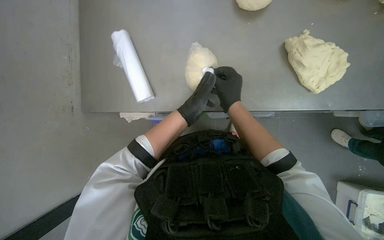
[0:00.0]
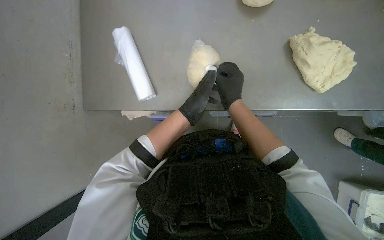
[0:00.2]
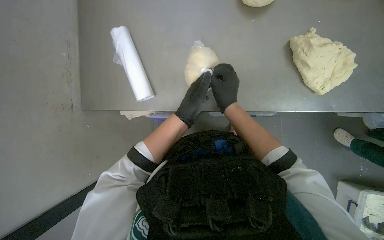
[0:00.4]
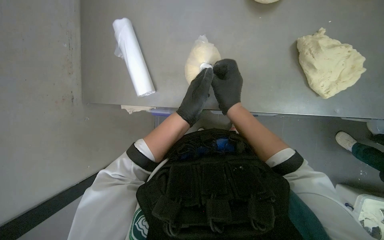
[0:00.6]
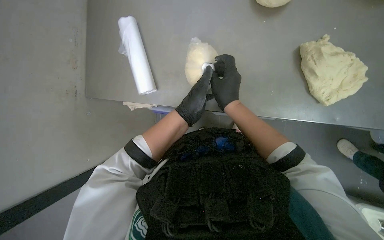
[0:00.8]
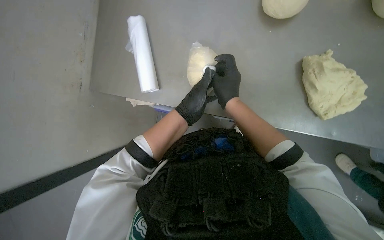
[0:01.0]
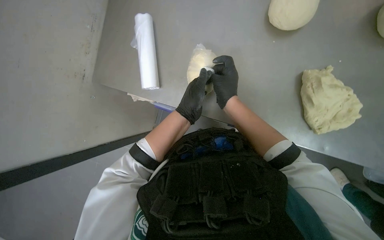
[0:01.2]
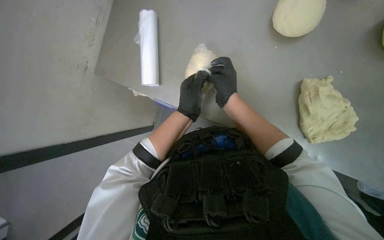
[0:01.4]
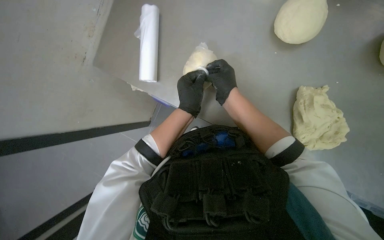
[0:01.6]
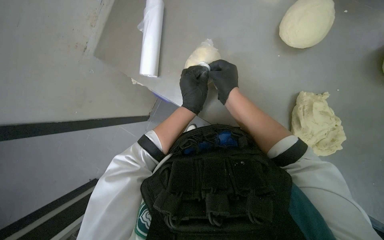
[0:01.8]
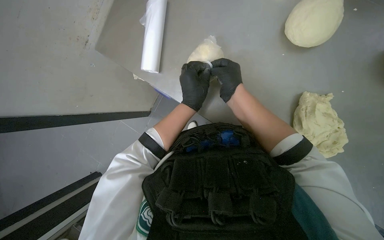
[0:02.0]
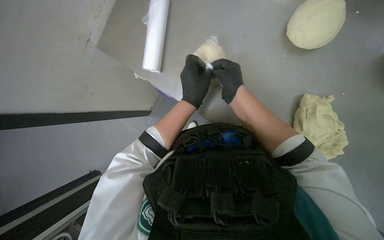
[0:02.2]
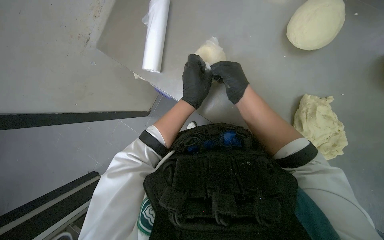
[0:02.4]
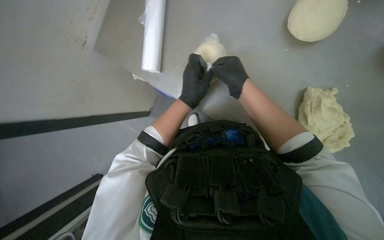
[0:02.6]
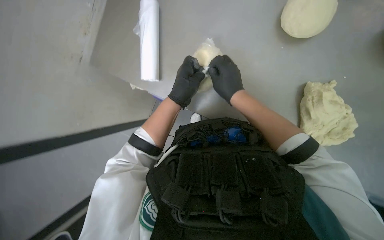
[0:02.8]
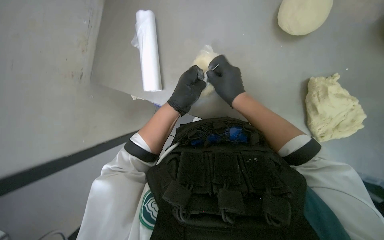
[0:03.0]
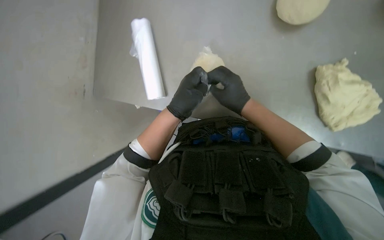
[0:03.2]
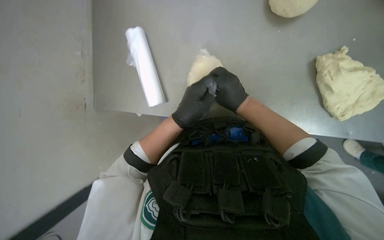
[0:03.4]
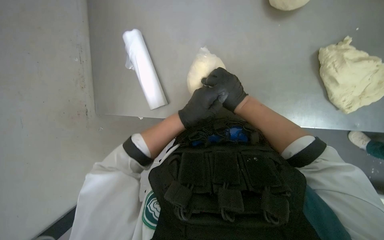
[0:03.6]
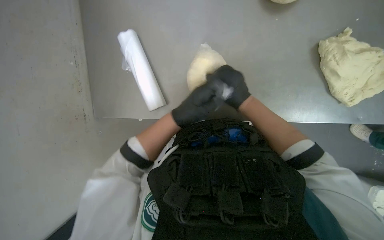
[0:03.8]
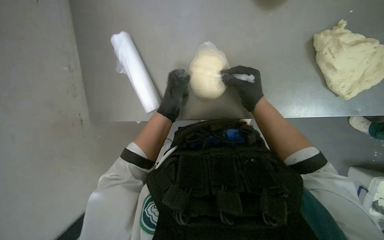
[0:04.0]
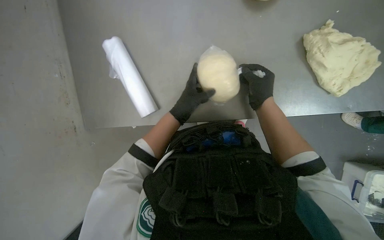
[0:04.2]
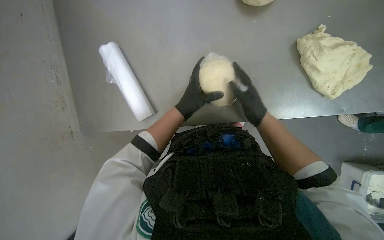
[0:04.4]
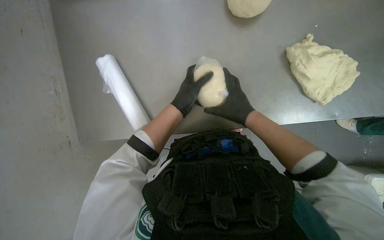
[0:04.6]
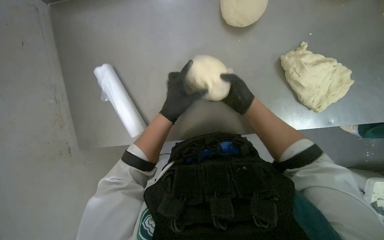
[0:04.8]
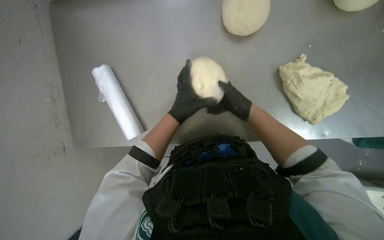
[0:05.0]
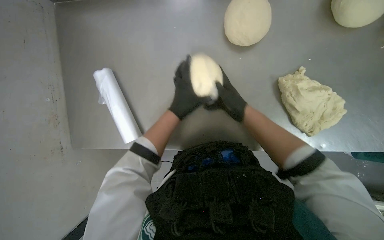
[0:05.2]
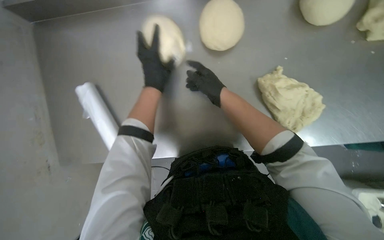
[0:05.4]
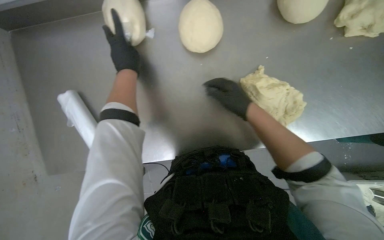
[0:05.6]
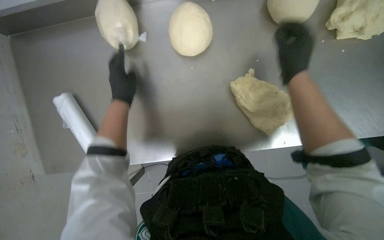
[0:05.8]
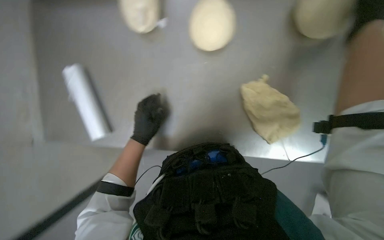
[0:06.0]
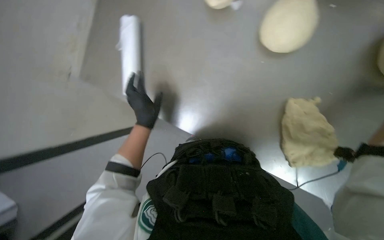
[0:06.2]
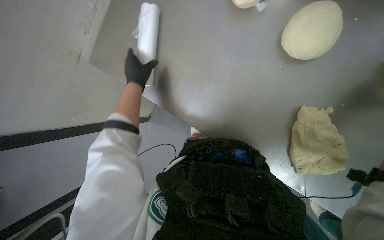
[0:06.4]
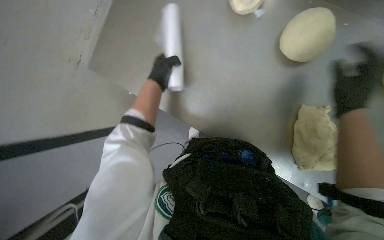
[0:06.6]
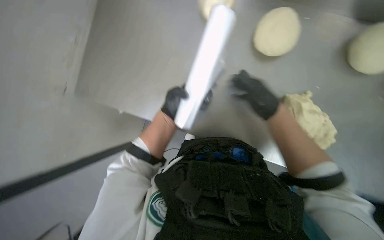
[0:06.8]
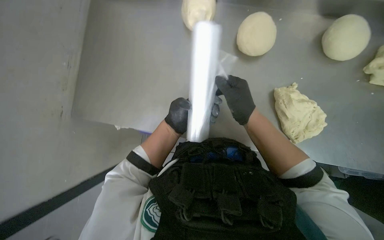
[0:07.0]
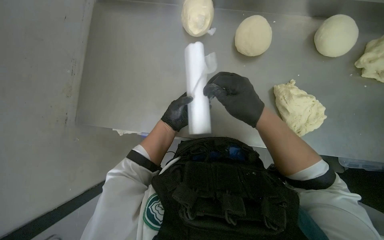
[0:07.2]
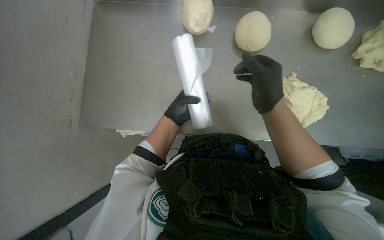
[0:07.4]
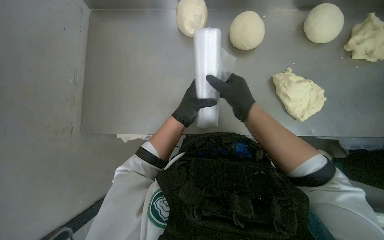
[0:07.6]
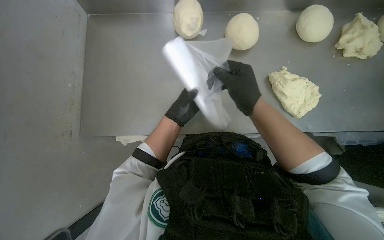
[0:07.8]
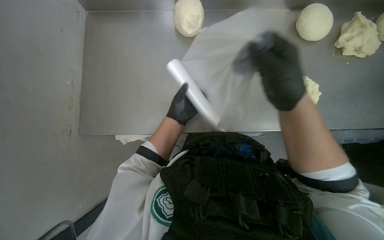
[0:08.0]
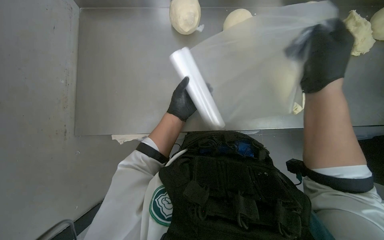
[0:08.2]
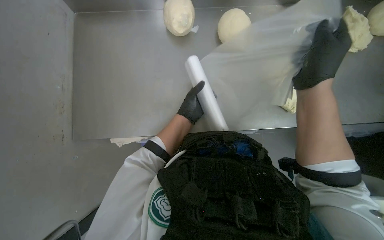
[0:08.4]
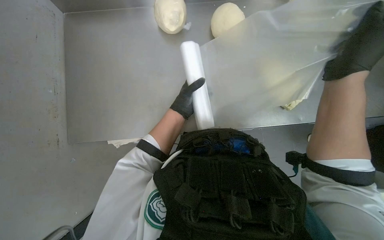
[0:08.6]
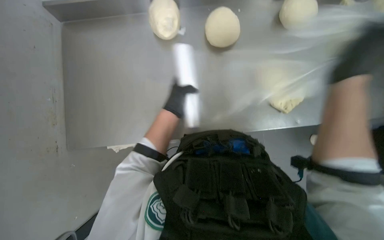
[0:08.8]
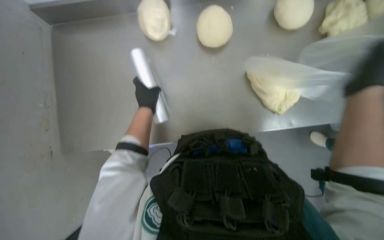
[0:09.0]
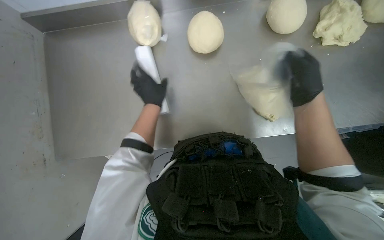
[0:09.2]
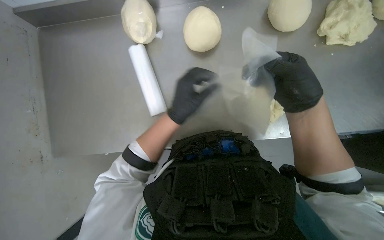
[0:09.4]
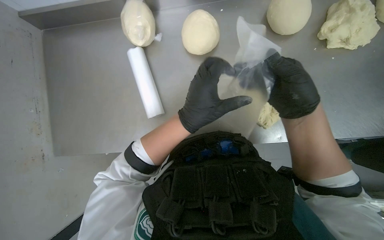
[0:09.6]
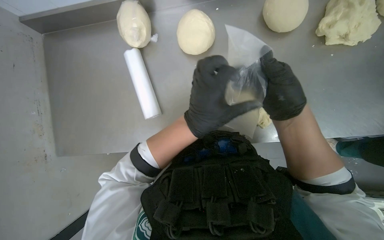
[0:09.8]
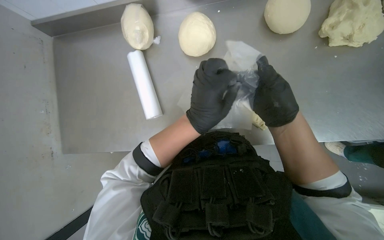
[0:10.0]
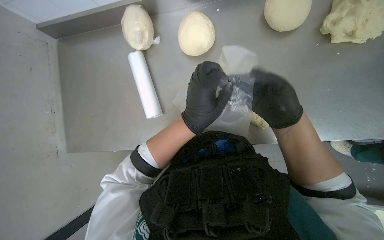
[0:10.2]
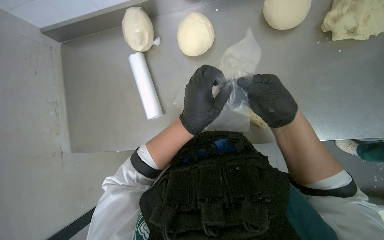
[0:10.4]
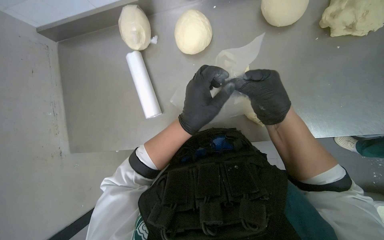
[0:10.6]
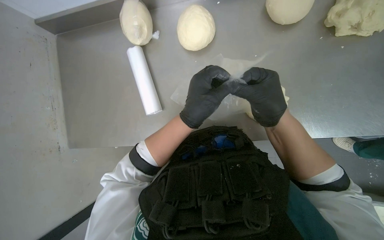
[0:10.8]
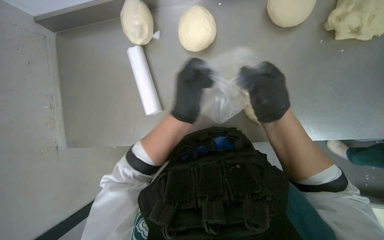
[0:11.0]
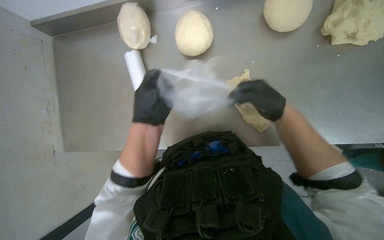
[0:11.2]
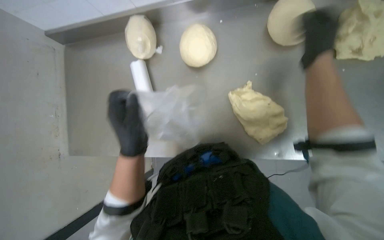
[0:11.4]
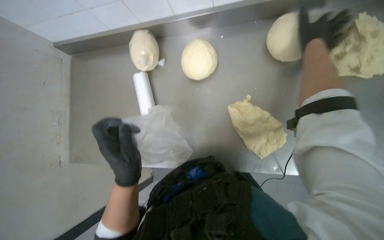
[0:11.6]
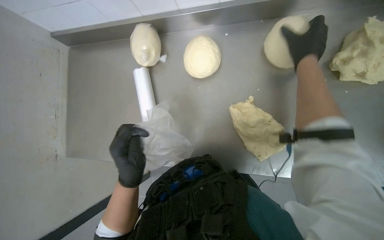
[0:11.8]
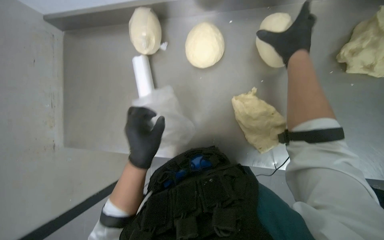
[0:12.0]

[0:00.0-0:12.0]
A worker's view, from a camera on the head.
Job: preparing food.
The whole recording: Packing dough into bags. The worker prepares plastic bags and places shaped dough balls into them.
0:01.6 to 0:03.0: The hands are busy where they are.
0:03.0 to 0:04.4: The right hand moves to the right, roughly 10 cm.
0:06.0 to 0:07.6: The left hand shifts some 10 cm to the right.
0:07.6 to 0:09.0: The right hand travels to the right and nearer to the camera by roughly 30 cm.
0:09.0 to 0:10.4: The right hand heads to the left and farther from the camera, covering some 15 cm; the left hand travels to the right and nearer to the camera by approximately 25 cm.
0:10.4 to 0:12.0: The left hand heads to the left, covering roughly 10 cm. The right hand travels up the picture by some 25 cm.

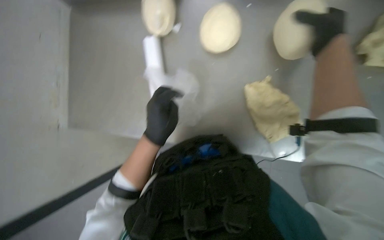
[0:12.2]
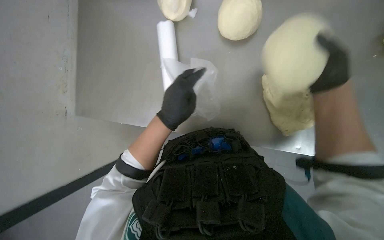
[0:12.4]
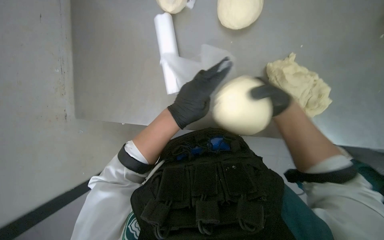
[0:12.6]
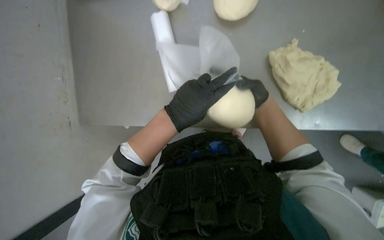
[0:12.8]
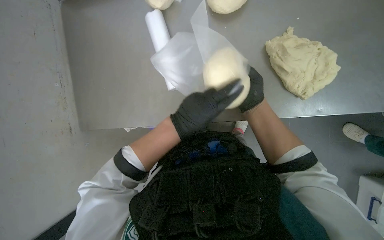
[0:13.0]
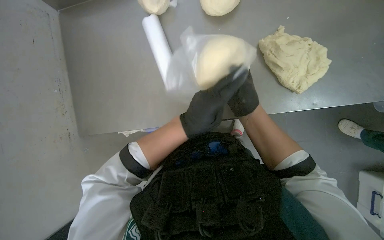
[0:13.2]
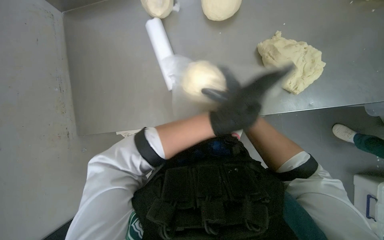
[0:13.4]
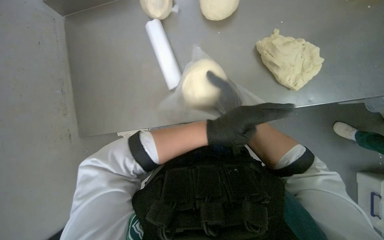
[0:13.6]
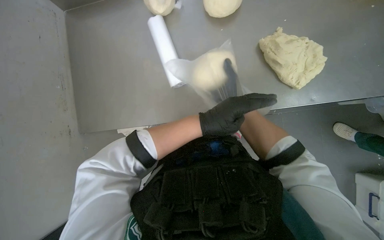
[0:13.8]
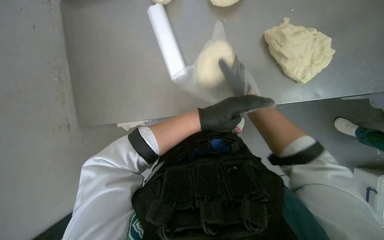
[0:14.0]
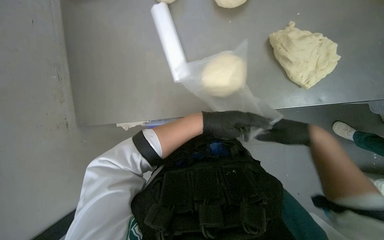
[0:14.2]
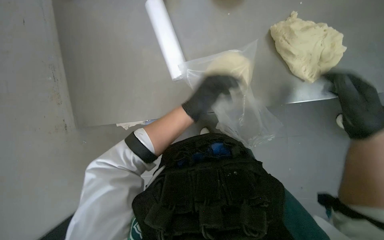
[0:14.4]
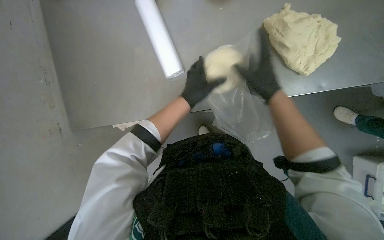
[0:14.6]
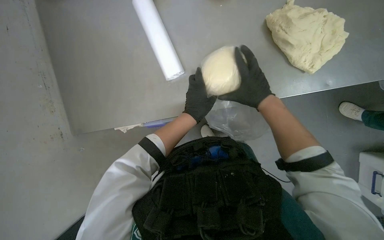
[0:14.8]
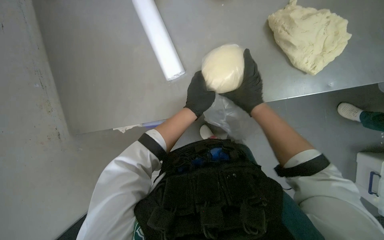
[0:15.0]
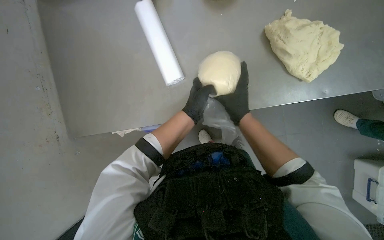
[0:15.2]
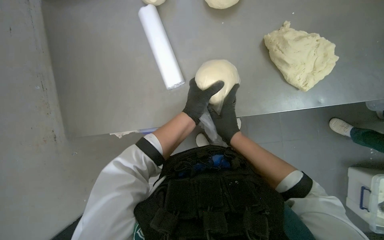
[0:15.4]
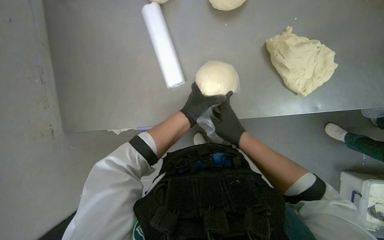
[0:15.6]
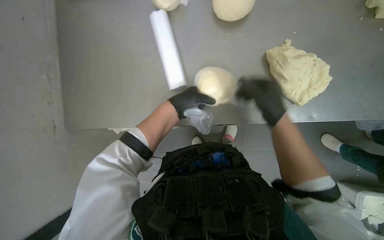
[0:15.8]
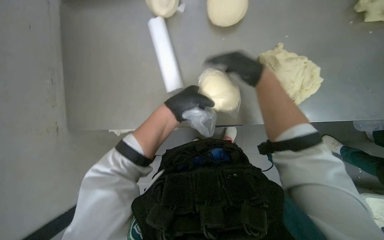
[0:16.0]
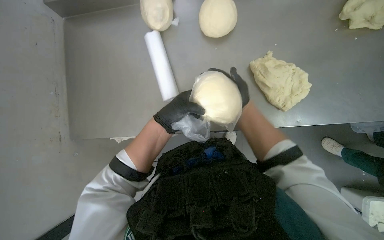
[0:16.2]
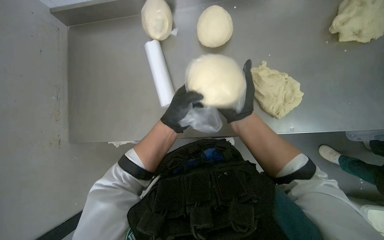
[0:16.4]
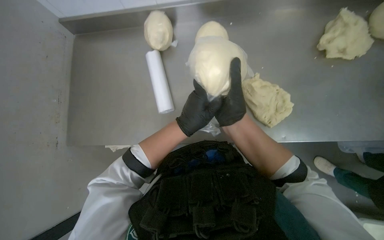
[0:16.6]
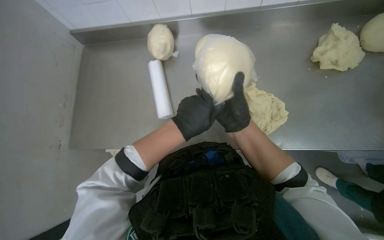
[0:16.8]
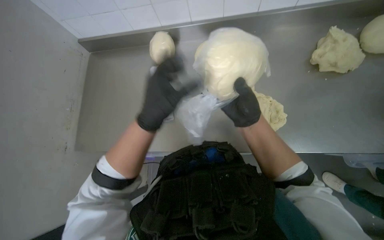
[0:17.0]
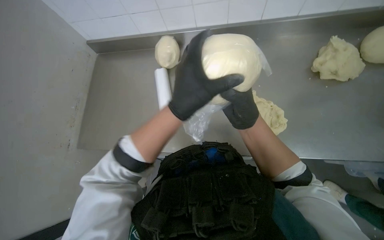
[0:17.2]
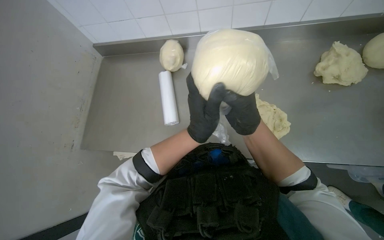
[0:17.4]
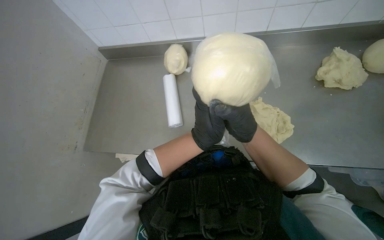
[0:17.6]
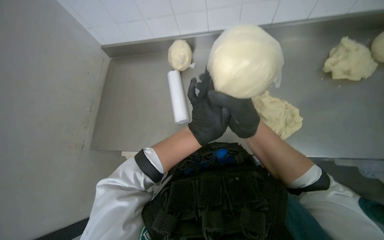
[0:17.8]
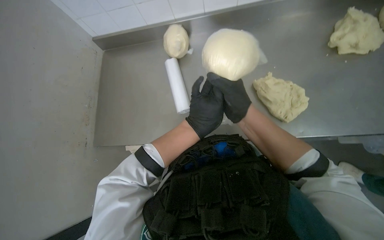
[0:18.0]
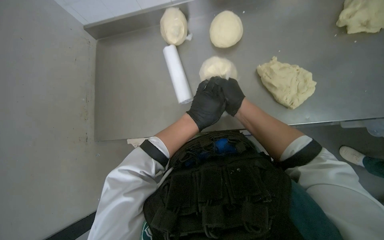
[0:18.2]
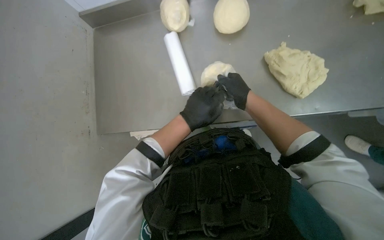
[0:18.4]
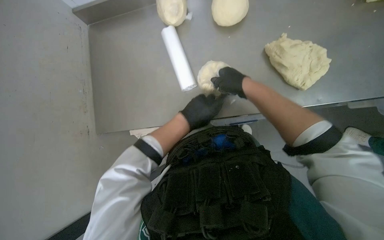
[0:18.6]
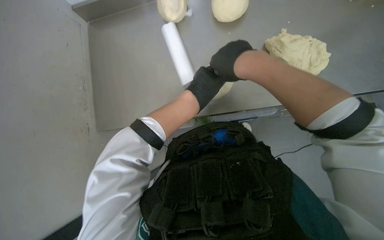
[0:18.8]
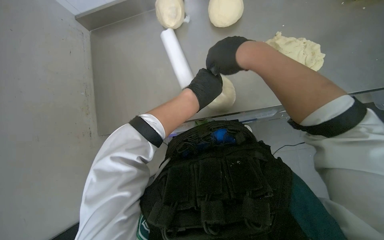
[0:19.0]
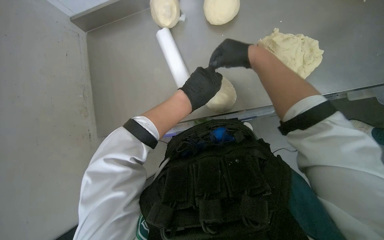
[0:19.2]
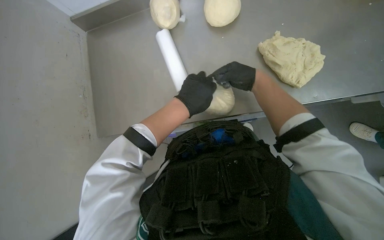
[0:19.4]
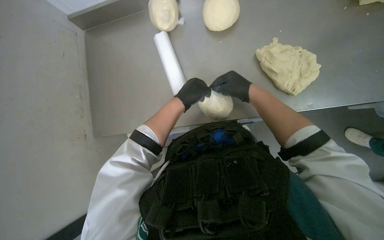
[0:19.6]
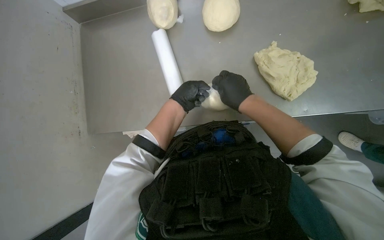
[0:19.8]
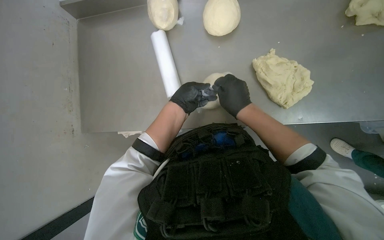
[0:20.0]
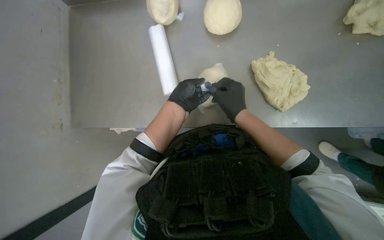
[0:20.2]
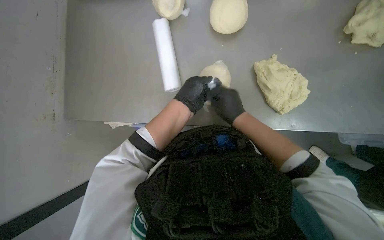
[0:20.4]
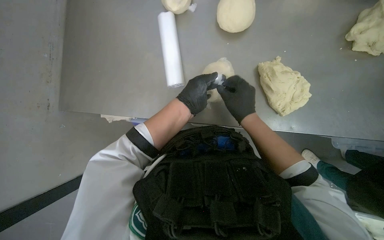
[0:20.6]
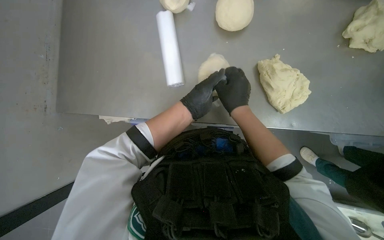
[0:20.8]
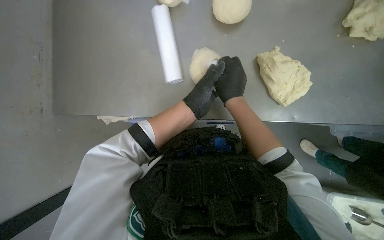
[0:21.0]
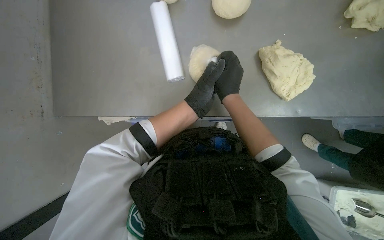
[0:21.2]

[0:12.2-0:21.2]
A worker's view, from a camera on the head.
Job: preparing food.
The whole recording: Packing dough into bags. The worker prepares plastic bags and places shaped dough balls into them.
0:15.2 to 0:16.6: The right hand is displaced nearer to the camera by approximately 25 cm, and travels up the picture and back again, about 15 cm each way.
0:16.6 to 0:18.2: The right hand goes nearer and farther, approximately 15 cm each way, reversing 2 times; the left hand goes nearer to the camera and returns, approximately 15 cm each way.
0:18.2 to 0:19.8: The left hand is displaced farther from the camera by approximately 10 cm. Meanwhile the right hand reaches roughly 15 cm nearer to the camera, then returns.
